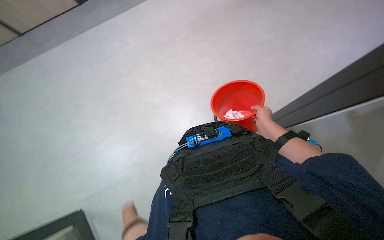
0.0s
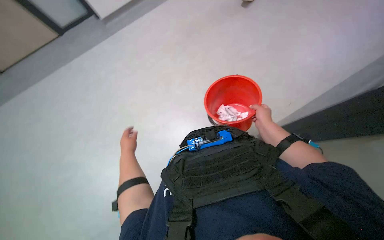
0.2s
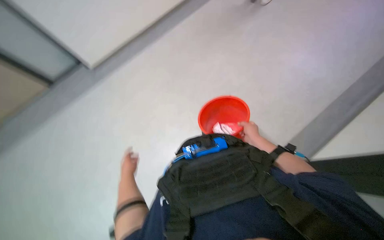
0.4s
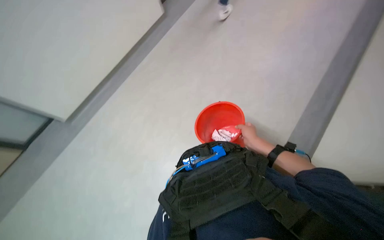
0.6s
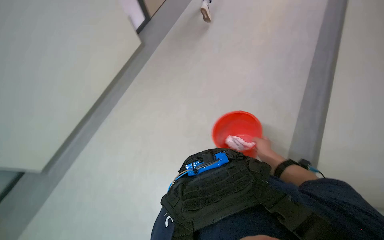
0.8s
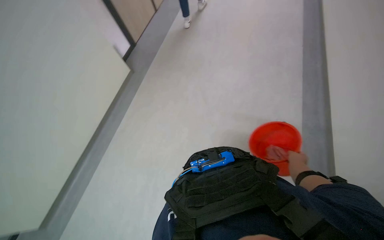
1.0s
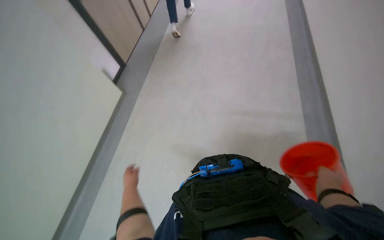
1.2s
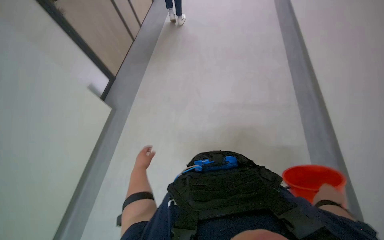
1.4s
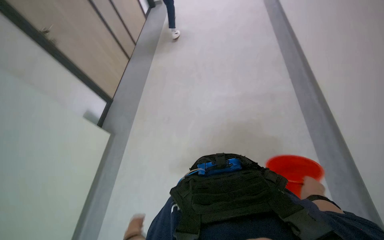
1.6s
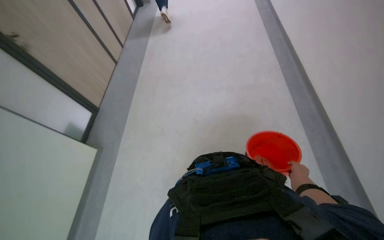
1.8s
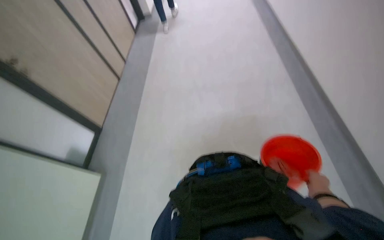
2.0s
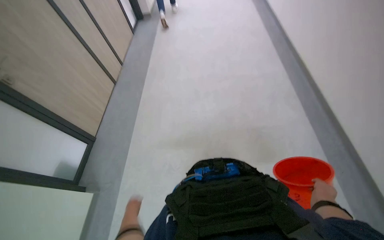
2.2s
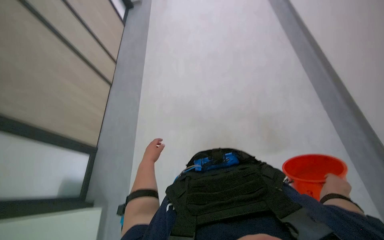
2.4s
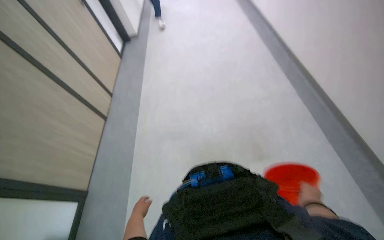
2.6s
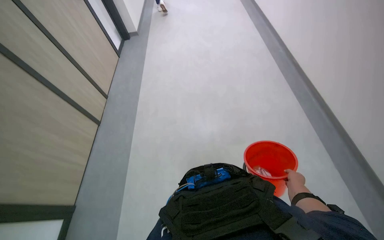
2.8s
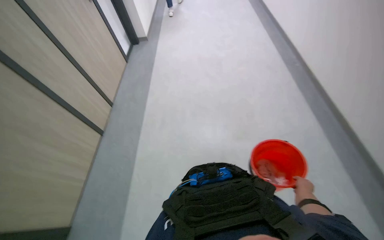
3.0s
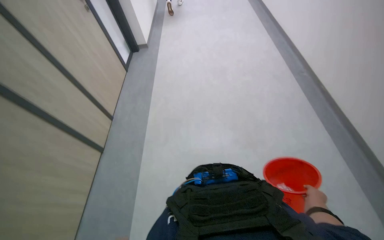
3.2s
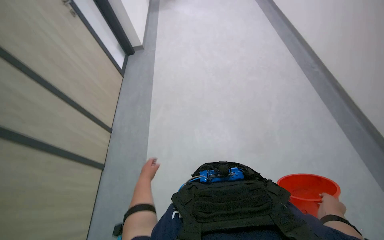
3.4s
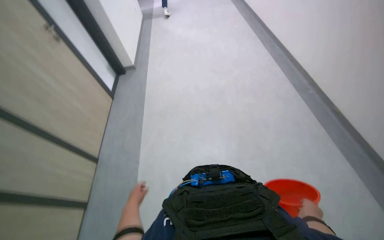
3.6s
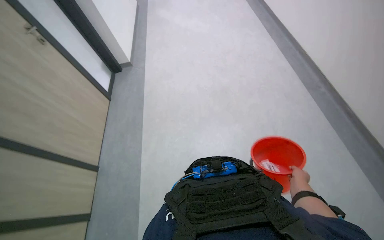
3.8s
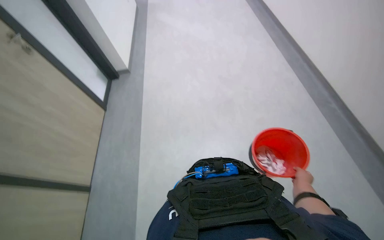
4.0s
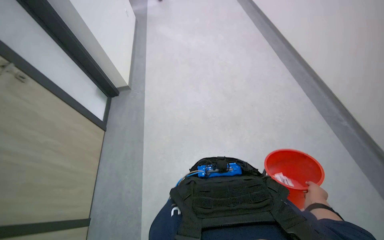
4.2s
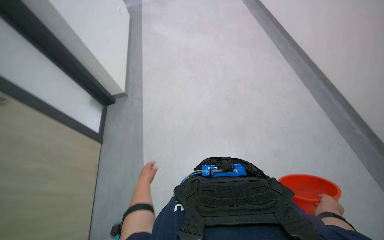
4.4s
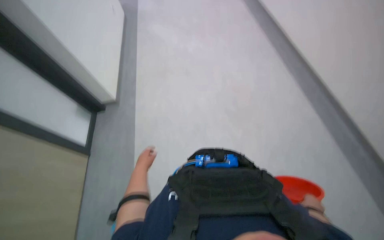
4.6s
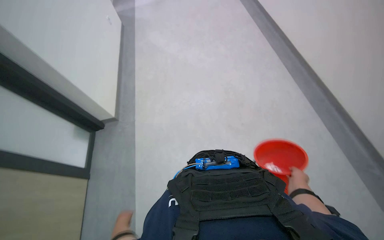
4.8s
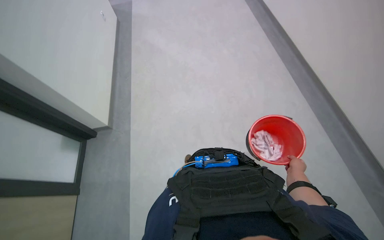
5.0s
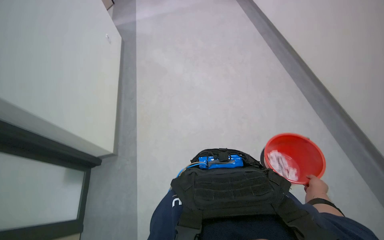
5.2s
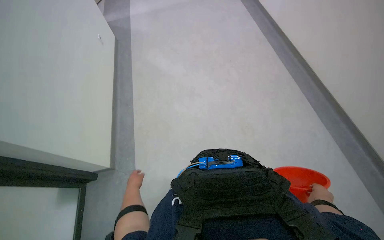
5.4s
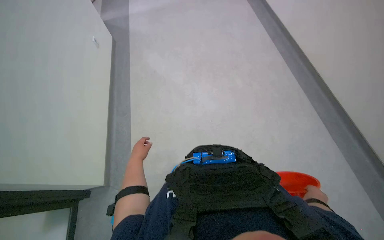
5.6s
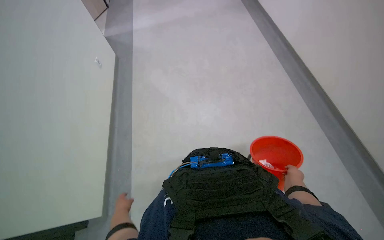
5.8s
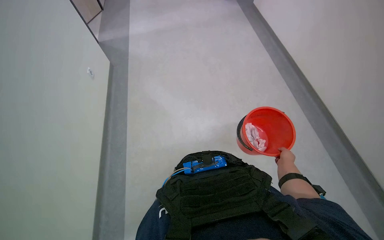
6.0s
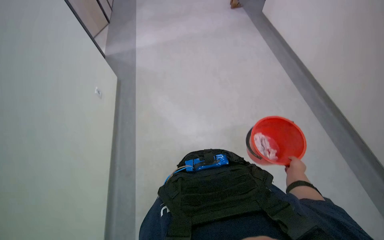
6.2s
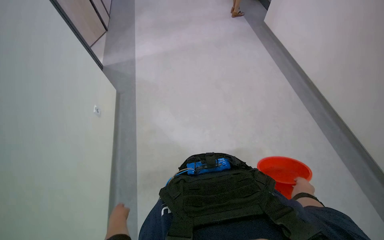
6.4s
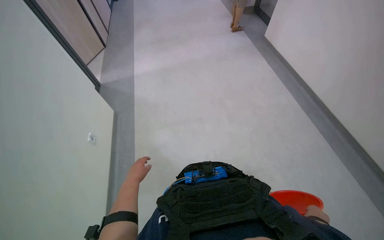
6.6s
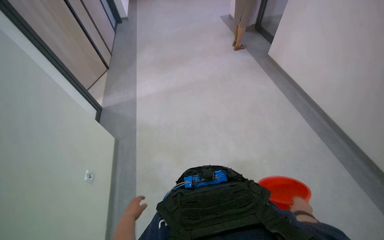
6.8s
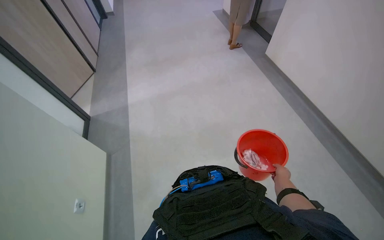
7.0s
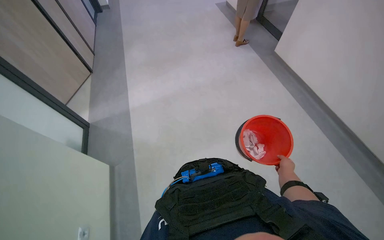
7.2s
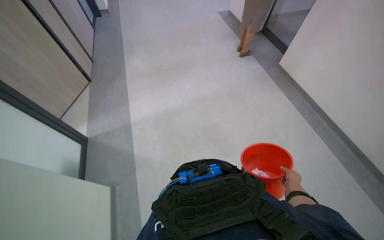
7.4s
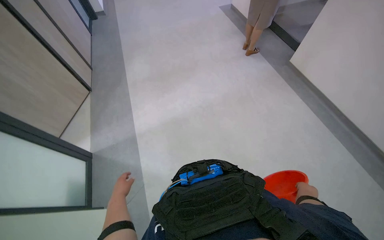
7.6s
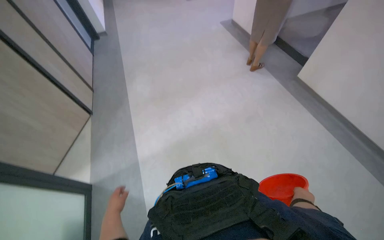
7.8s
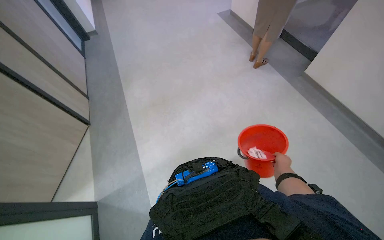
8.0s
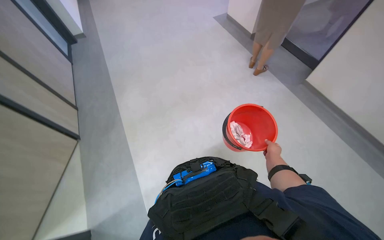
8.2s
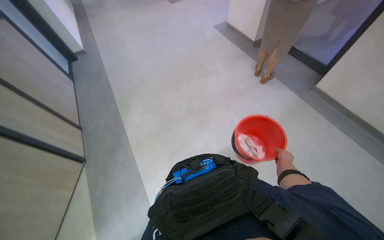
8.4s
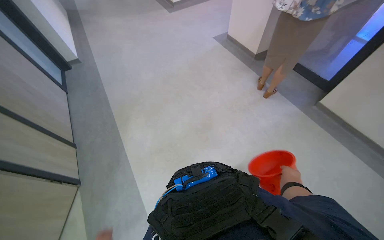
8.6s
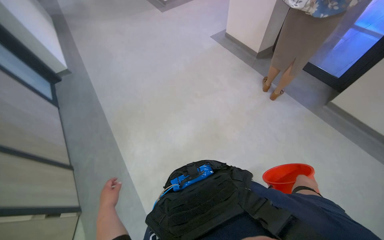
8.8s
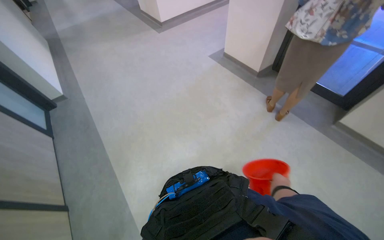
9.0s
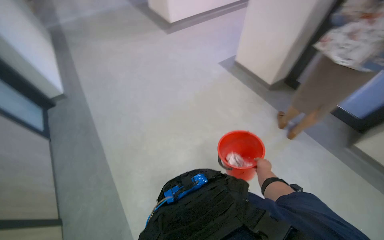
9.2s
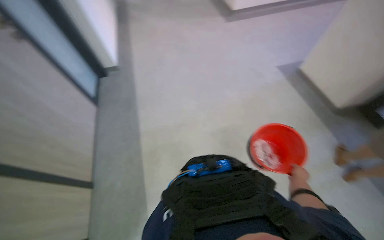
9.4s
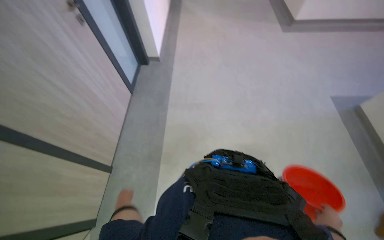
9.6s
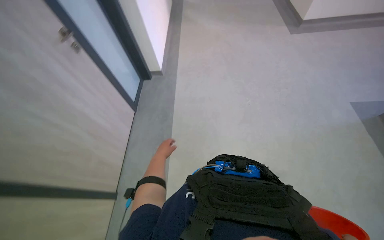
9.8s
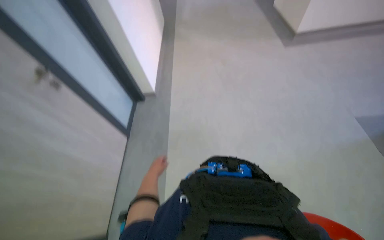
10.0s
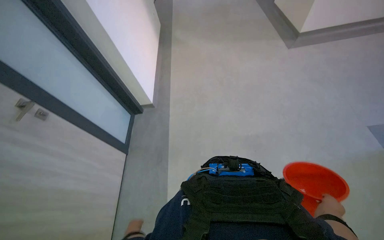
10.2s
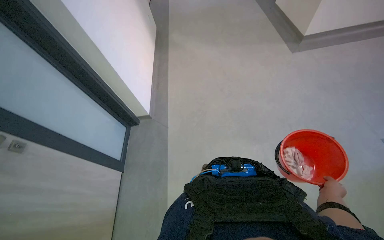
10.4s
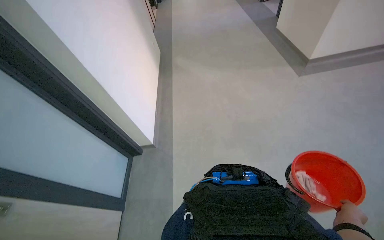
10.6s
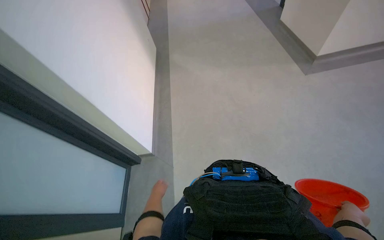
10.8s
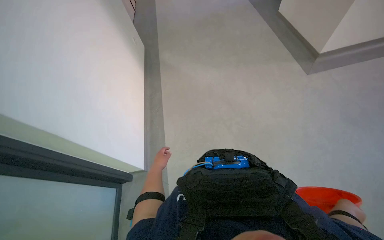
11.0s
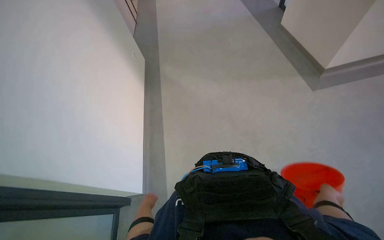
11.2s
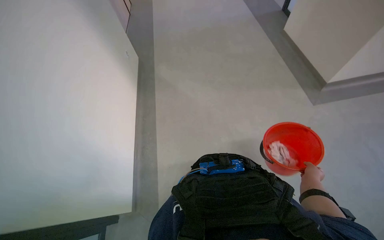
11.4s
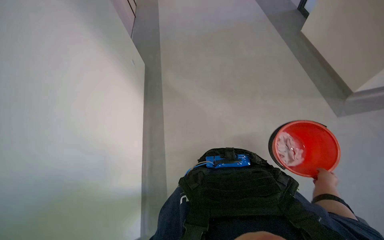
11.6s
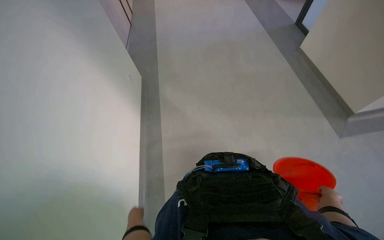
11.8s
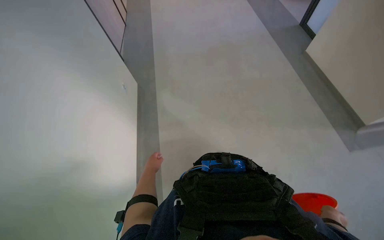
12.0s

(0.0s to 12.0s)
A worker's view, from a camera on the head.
Job: preparing cleaning supplies.
The whole recording: Walking with cleaning supplies. The worker walks through a building carrying a red bucket and a white cloth.
0.0s - 1.6s: The right hand travels down the picture by approximately 20 cm.
1.6s - 3.0s: The camera is carried about 50 cm.
3.0s - 4.4s: The camera is carried roughly 80 cm.
4.4s - 6.0s: The right hand swings nearer and farther, about 20 cm each way, with 2 reversals.
6.0s - 7.6s: The camera is carried about 90 cm.
7.6s - 9.0s: The camera is carried roughly 1.5 m.
10.4s - 12.0s: The view tips upward by roughly 30 degrees.

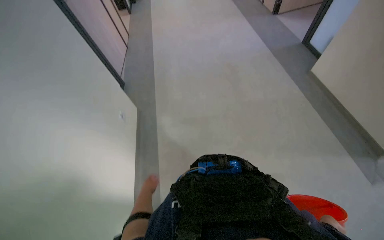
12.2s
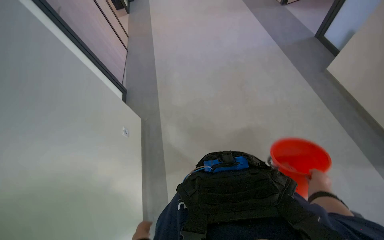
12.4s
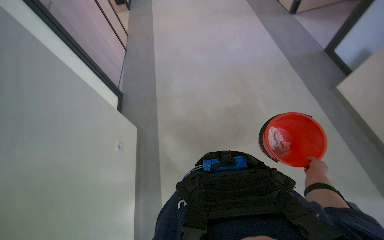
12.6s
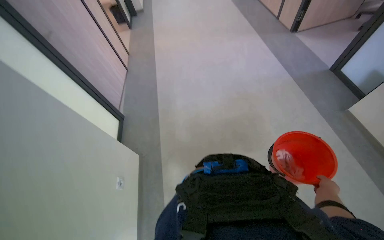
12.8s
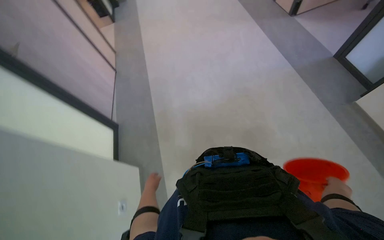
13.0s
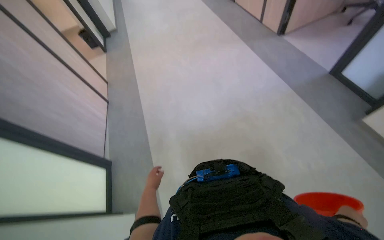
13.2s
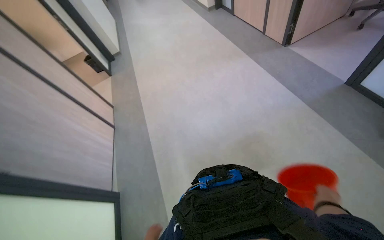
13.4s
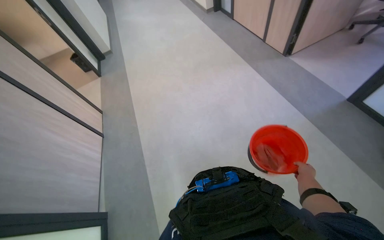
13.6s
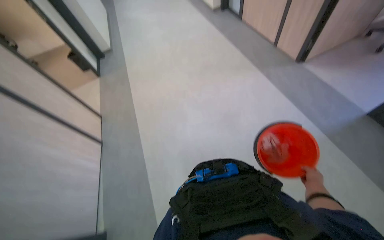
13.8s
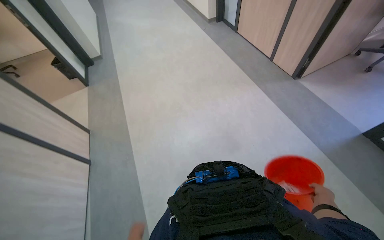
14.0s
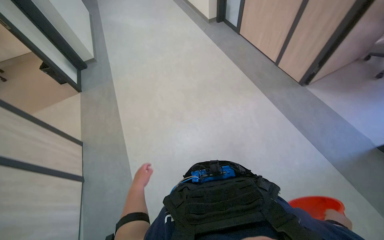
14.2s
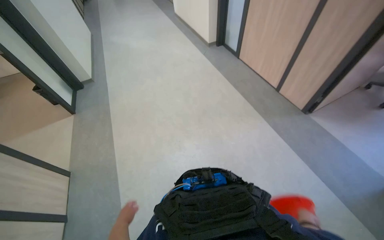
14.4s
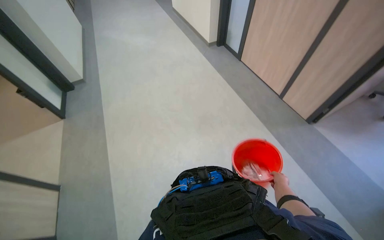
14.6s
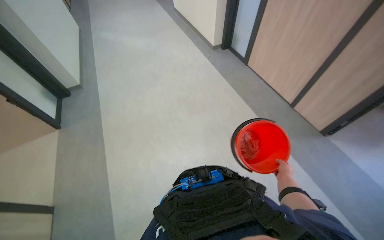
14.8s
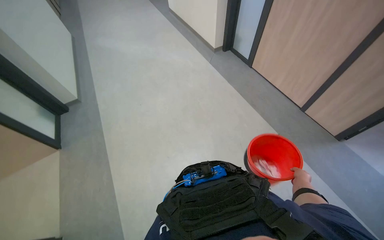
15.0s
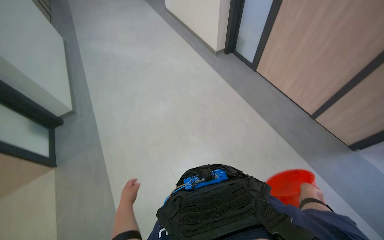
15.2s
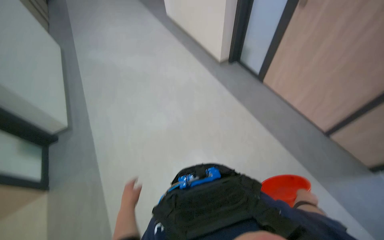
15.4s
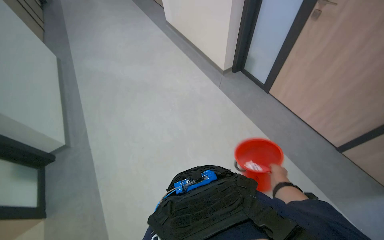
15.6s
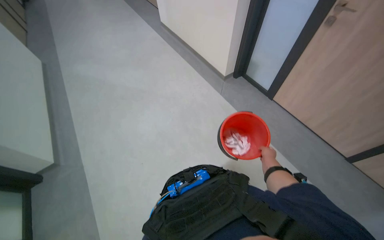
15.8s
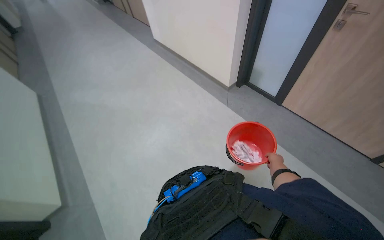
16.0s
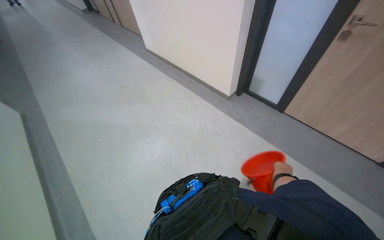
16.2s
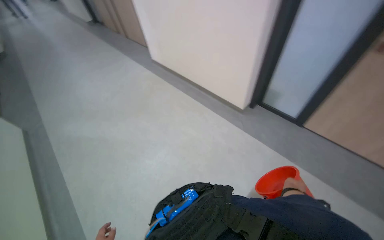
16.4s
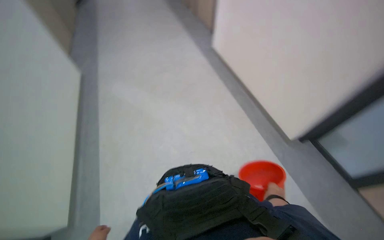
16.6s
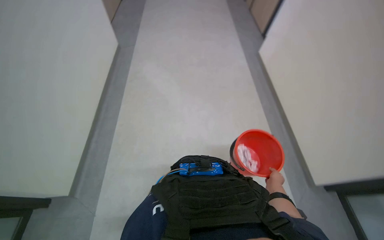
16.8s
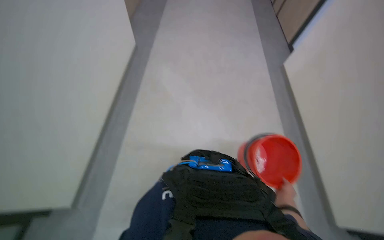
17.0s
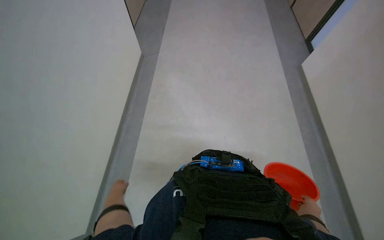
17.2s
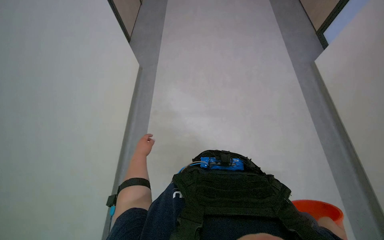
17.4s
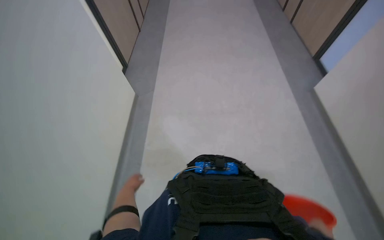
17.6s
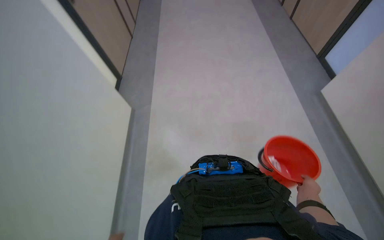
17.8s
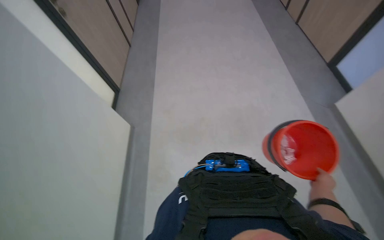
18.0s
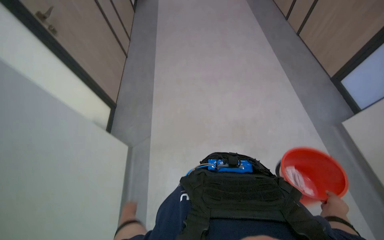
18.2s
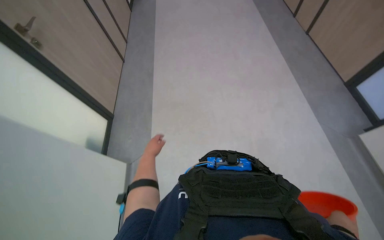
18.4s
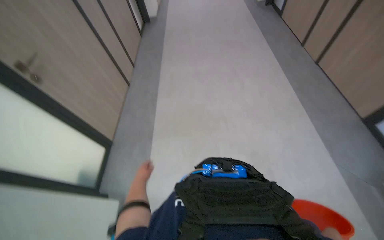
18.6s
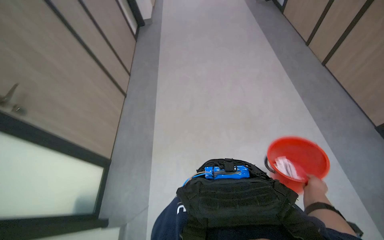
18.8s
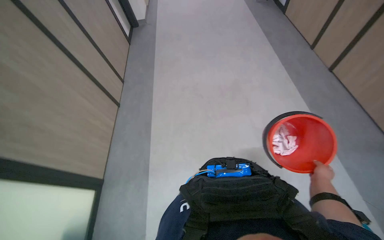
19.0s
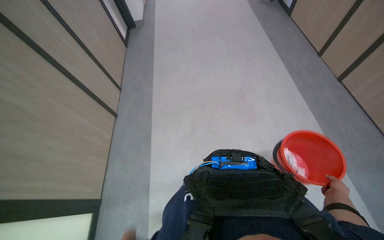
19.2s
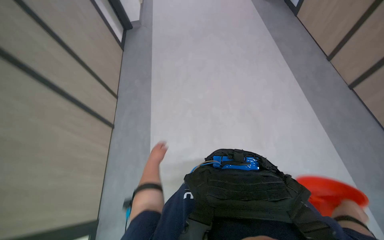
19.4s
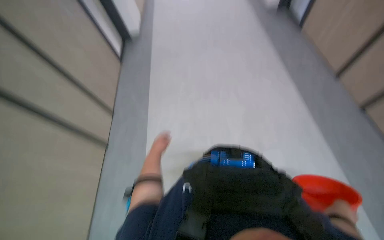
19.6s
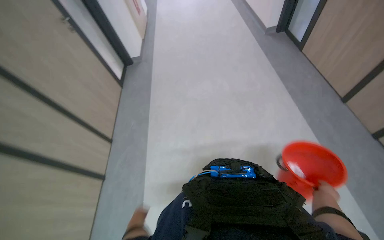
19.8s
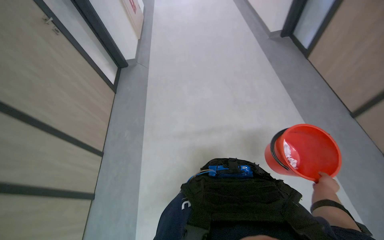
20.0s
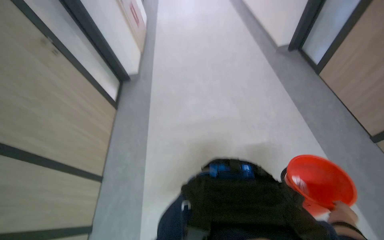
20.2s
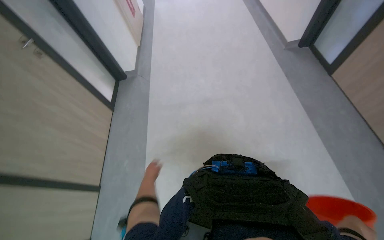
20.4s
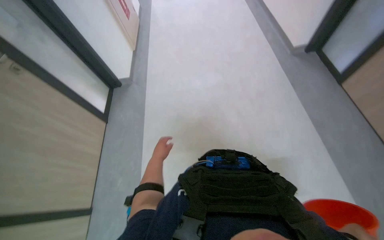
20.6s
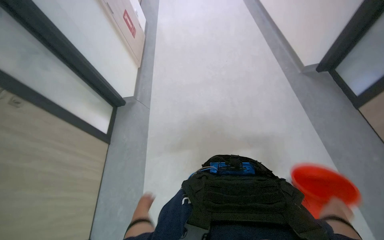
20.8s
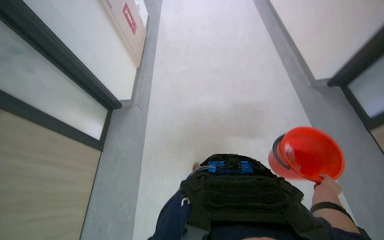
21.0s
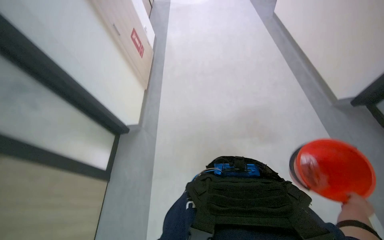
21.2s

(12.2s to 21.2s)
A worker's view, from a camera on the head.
Job: preparing cleaning supplies.
The whole recording: Walking with cleaning supplies. The worker walks through a building carrying a red bucket and a white cloth.
12.2s - 13.8s: The camera travels roughly 80 cm.
15.2s - 16.6s: The right hand moves nearer and farther over approximately 25 cm, changing direction 2 times.
16.6s - 18.2s: The view swings some 15 degrees to the left. The right hand goes nearer and farther, some 25 cm each way, reversing 2 times.
18.2s - 19.8s: The view tips upward by approximately 15 degrees. The right hand goes nearer and farther, some 20 cm each way, reversing 3 times.
